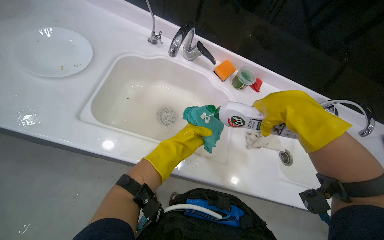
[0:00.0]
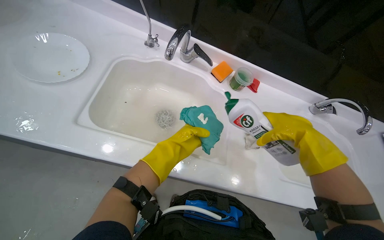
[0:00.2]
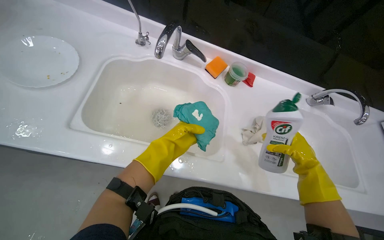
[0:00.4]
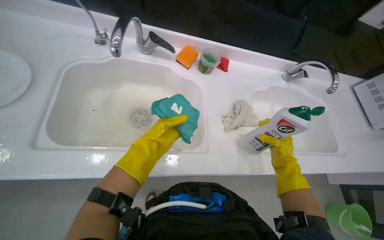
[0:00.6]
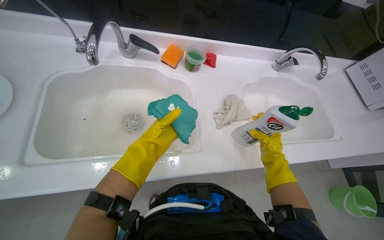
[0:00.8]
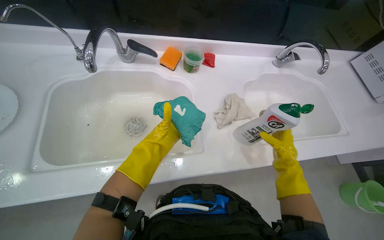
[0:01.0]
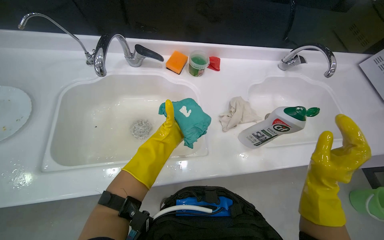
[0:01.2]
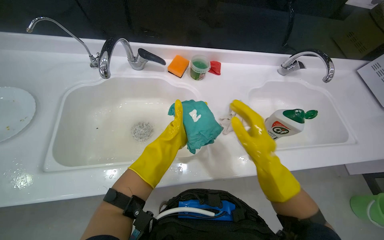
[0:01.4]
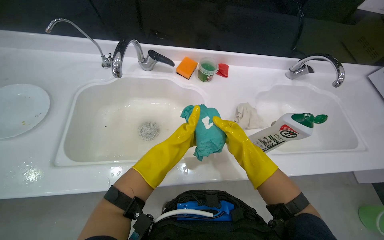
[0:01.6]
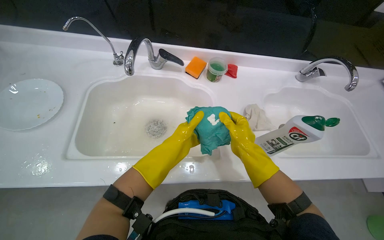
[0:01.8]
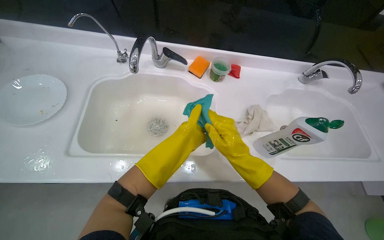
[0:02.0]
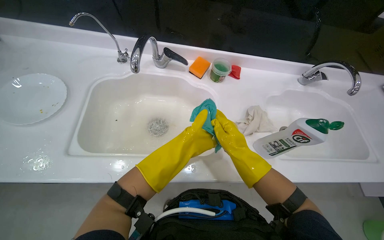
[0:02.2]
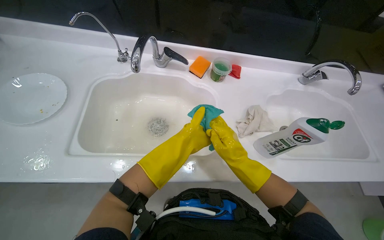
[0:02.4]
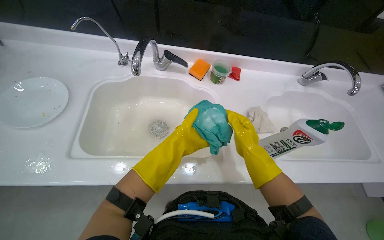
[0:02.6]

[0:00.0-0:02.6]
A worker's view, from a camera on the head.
Job: cleaning kitchen.
The whole recording: Cleaning kitchen sink. The worker scrubs the kitchen sink with a cloth and cleaning solution.
0:00.0 to 0:01.2: The left hand moves farther from the camera, some 10 cm, while the right hand goes roughly 25 cm down the picture, and moves roughly 25 cm farther from the camera and comes back.
0:01.2 to 0:02.6: The right hand shifts approximately 20 cm farther from the camera and to the left; the left hand goes roughly 15 cm nearer to the camera.

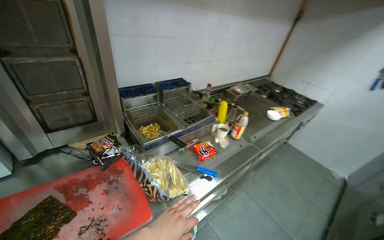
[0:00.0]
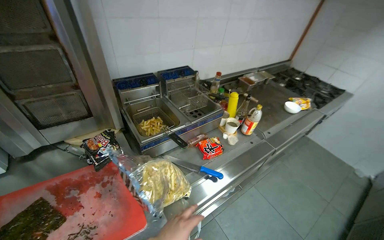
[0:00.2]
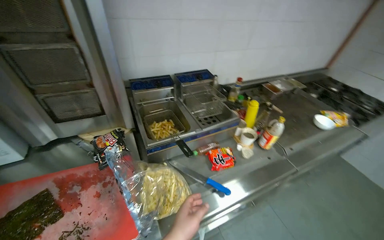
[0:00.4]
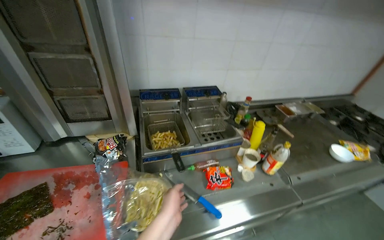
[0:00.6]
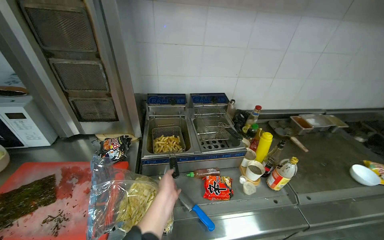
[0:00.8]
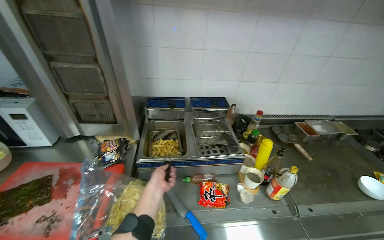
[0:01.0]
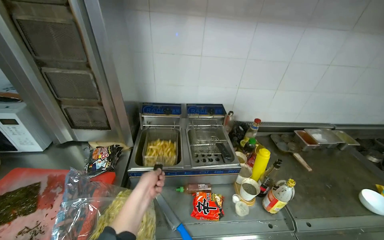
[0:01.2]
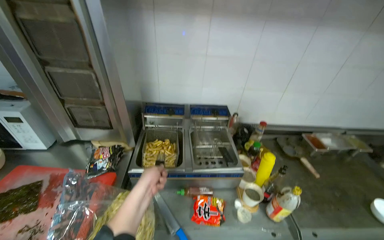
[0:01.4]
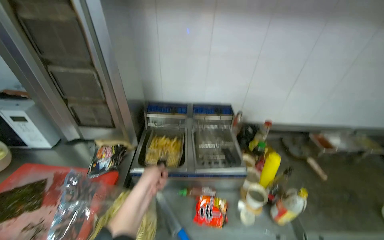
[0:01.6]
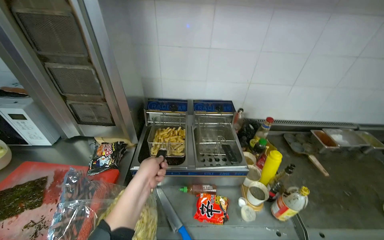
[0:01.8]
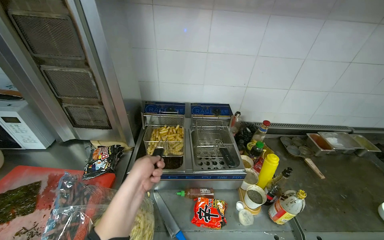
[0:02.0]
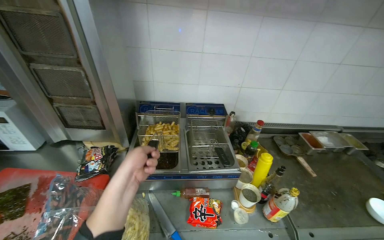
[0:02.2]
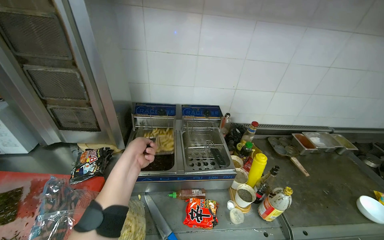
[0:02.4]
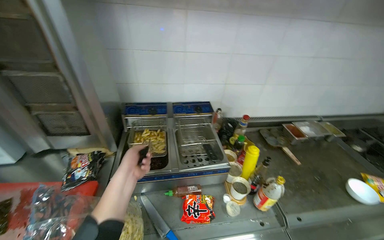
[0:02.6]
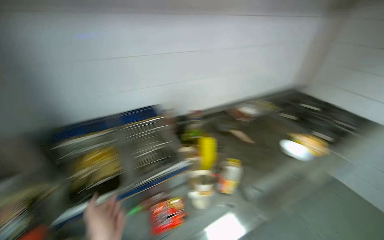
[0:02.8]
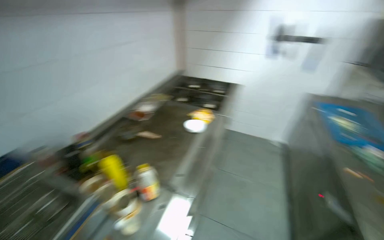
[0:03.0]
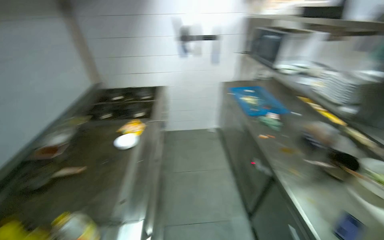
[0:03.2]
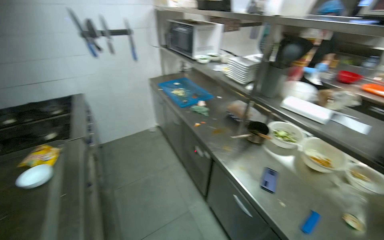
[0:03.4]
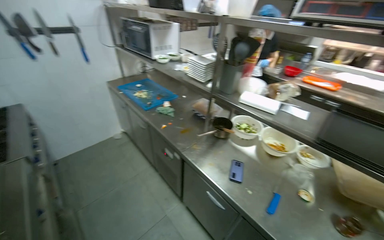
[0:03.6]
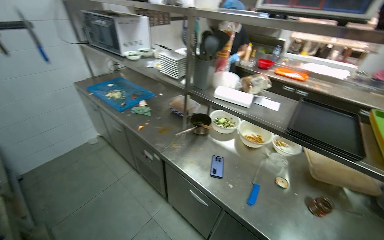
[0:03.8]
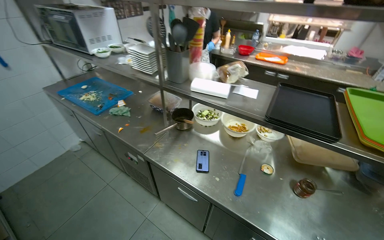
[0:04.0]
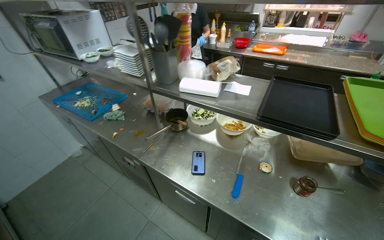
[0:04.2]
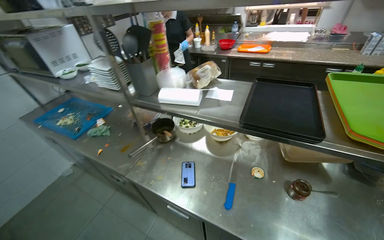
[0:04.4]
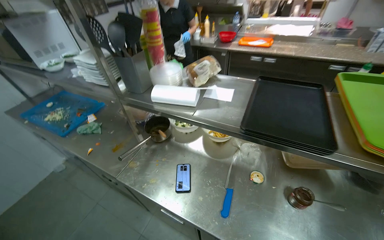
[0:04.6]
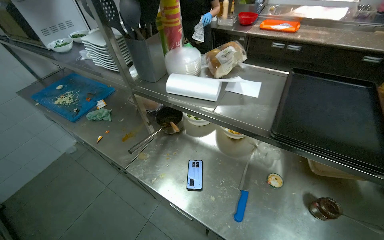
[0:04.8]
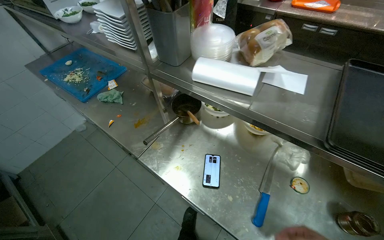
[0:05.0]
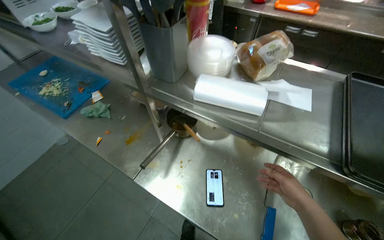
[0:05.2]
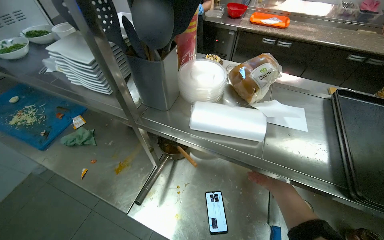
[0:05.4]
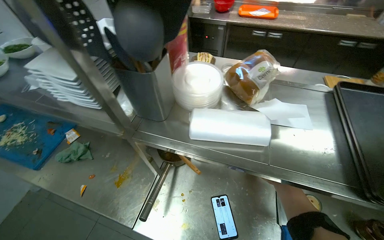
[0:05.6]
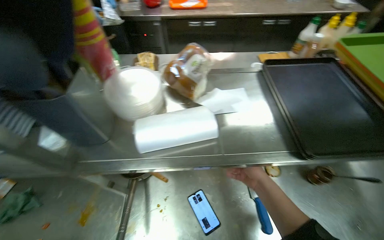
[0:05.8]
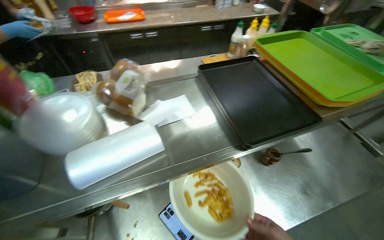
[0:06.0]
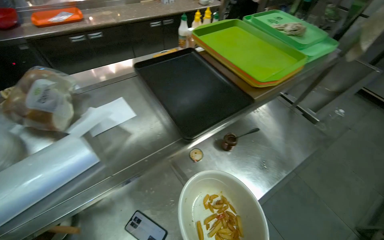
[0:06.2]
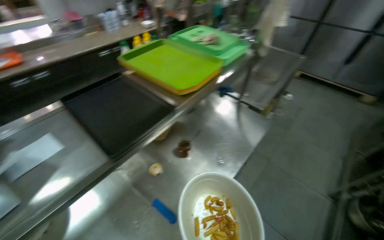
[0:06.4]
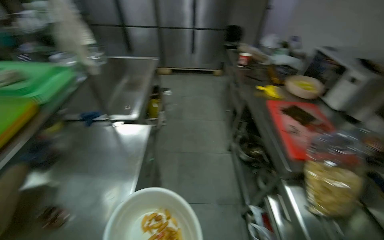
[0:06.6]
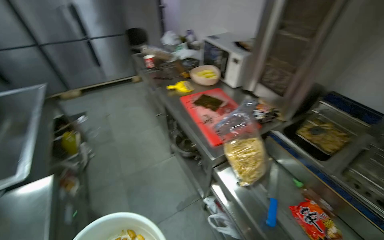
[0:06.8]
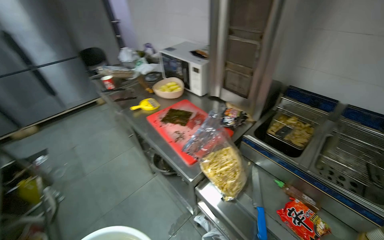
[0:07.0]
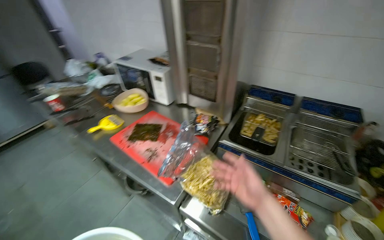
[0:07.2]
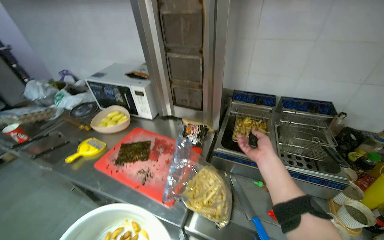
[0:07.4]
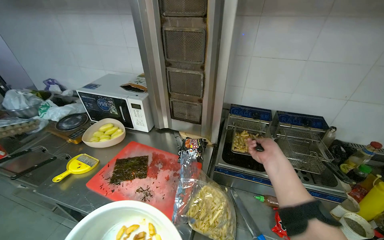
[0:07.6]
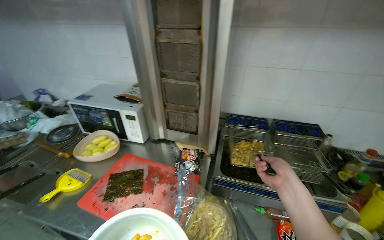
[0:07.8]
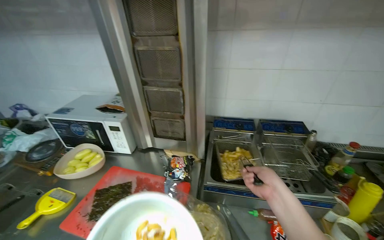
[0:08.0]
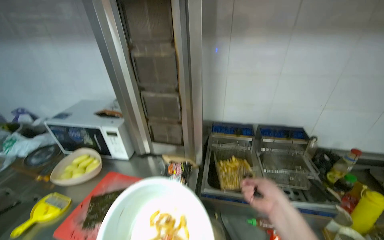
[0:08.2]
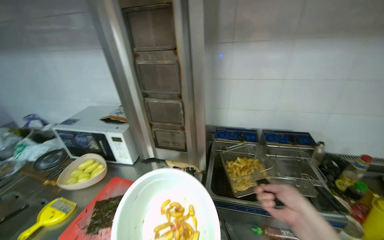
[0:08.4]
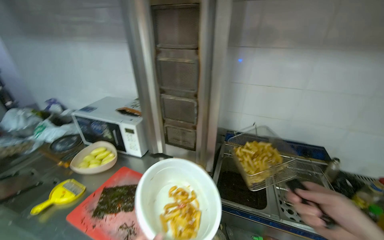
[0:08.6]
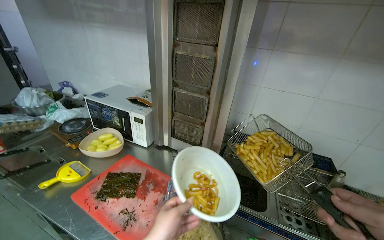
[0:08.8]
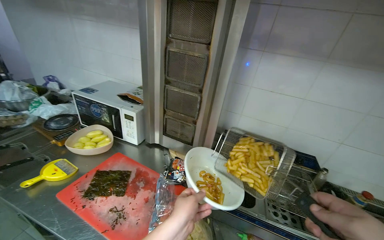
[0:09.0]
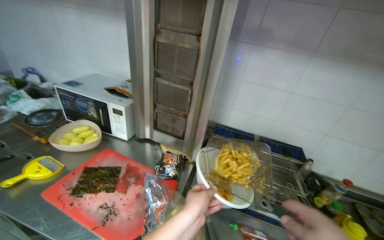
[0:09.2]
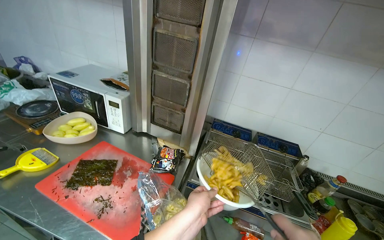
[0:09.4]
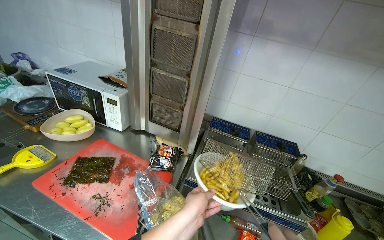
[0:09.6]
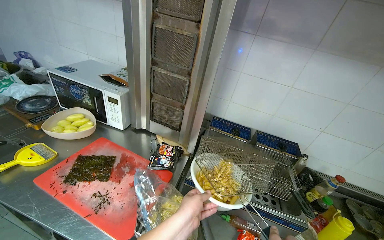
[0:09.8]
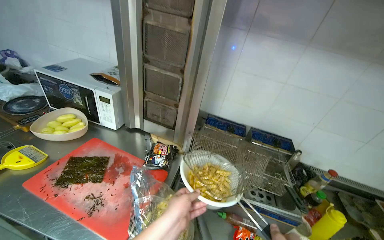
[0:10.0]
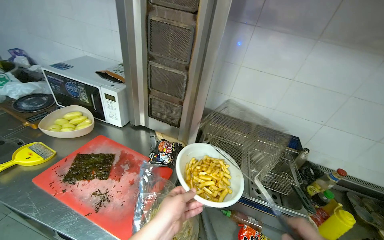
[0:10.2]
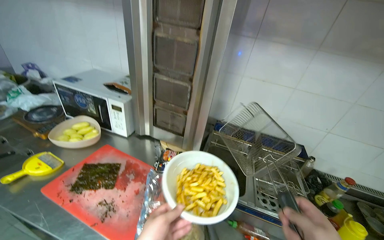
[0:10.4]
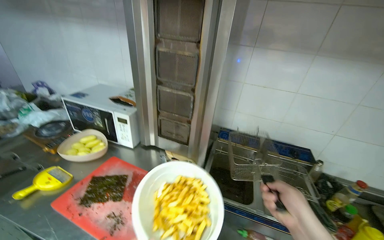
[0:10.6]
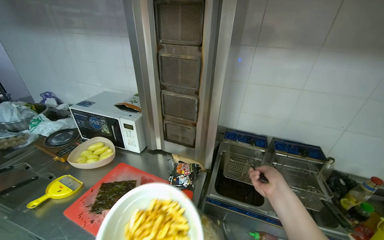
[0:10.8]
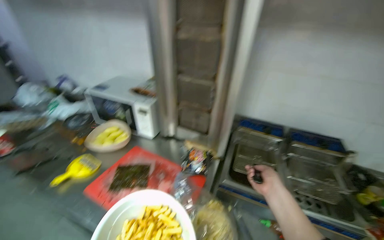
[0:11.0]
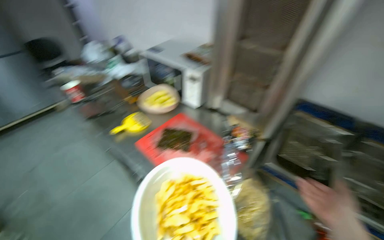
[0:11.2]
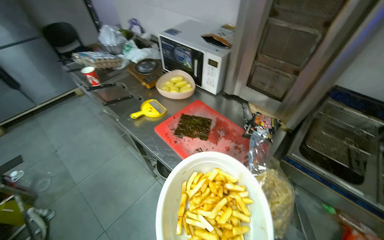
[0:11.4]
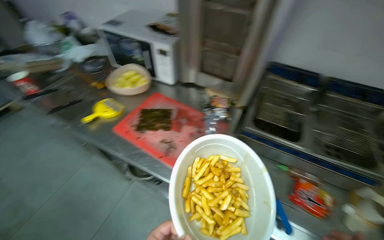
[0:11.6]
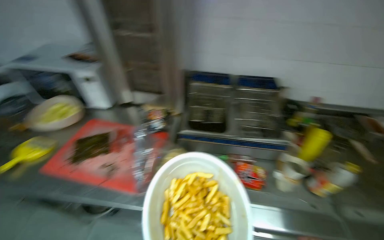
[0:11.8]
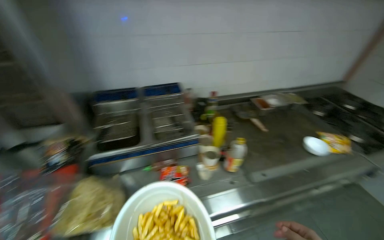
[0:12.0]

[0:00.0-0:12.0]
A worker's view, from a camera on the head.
Job: cooking food.
The whole recording: Preparing french fries. The worker removes french fries from the deep fryer and seasons them in a bowl.
0:00.0 to 0:01.6: The camera travels approximately 50 cm. The head rotates about 40 degrees to the left.
0:01.6 to 0:03.0: The head rotates roughly 65 degrees to the right.
0:03.0 to 0:04.4: The head travels some 50 cm. The wearer looks some 85 degrees further to the right.
0:04.4 to 0:06.0: The head turns to the right by roughly 45 degrees.
0:06.0 to 0:07.6: The camera is carried about 90 cm. The wearer looks roughly 145 degrees further to the right. The view tips upward by about 15 degrees.
0:10.4 to 0:12.0: The head rotates approximately 40 degrees to the right.

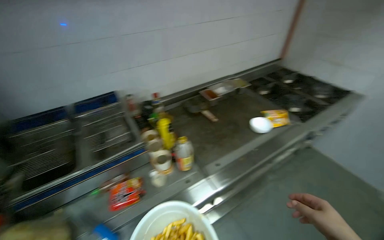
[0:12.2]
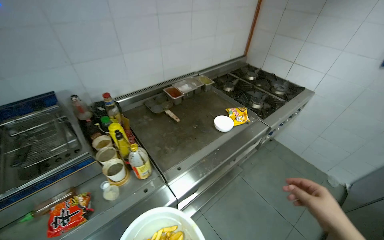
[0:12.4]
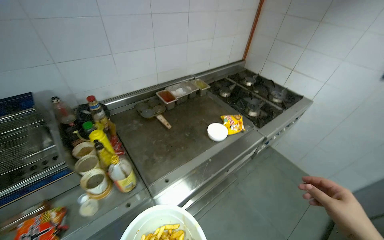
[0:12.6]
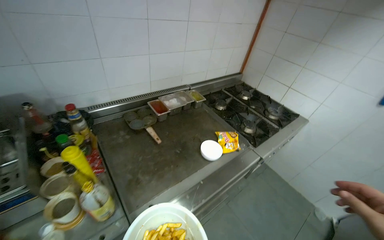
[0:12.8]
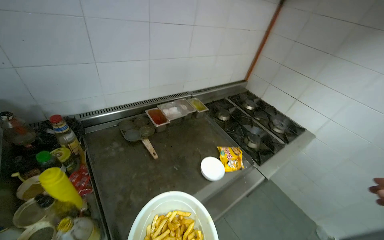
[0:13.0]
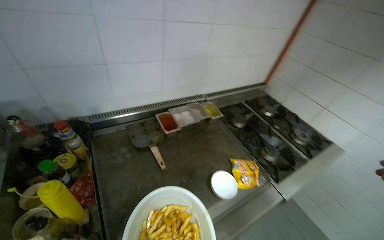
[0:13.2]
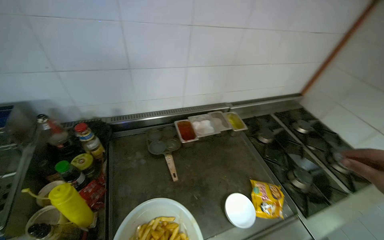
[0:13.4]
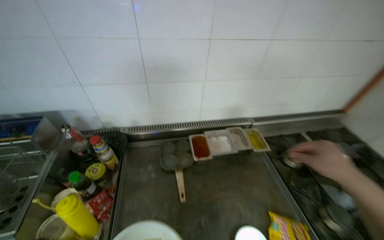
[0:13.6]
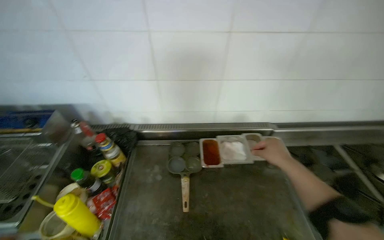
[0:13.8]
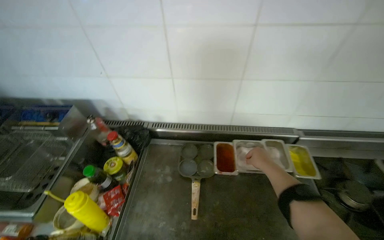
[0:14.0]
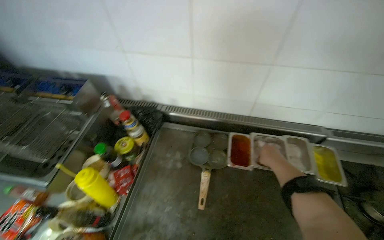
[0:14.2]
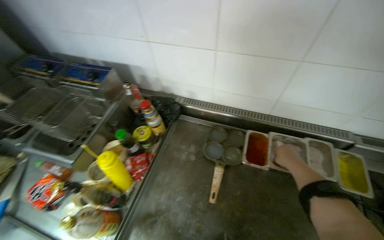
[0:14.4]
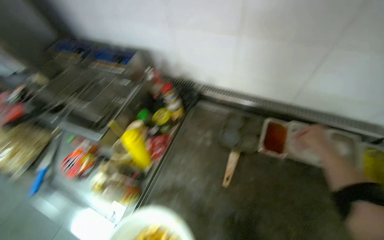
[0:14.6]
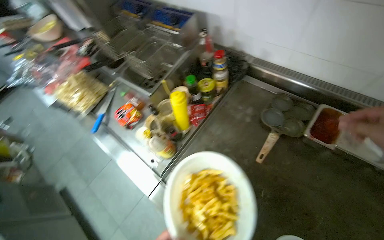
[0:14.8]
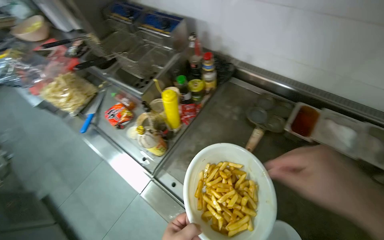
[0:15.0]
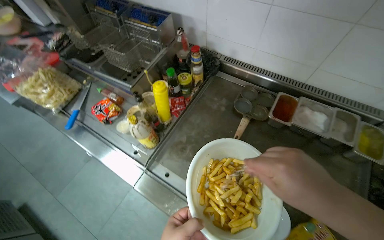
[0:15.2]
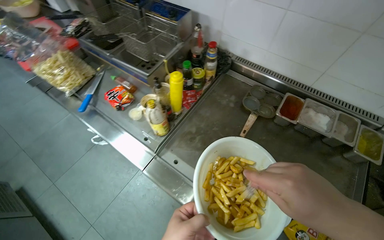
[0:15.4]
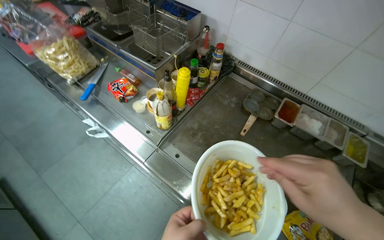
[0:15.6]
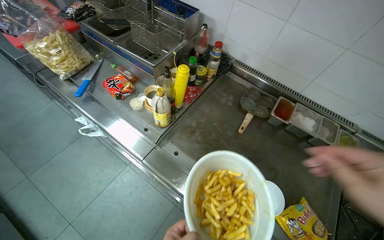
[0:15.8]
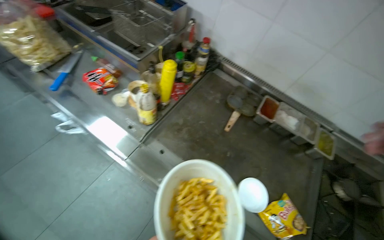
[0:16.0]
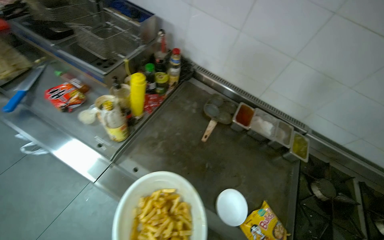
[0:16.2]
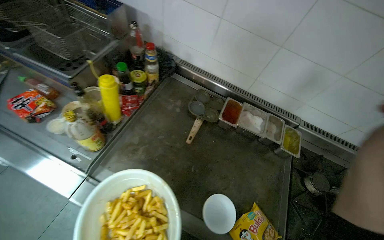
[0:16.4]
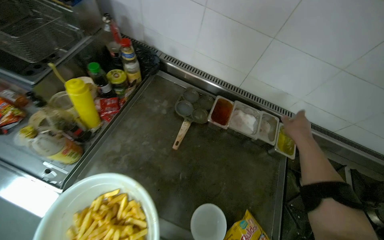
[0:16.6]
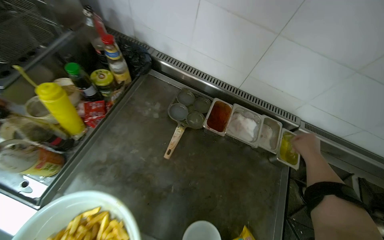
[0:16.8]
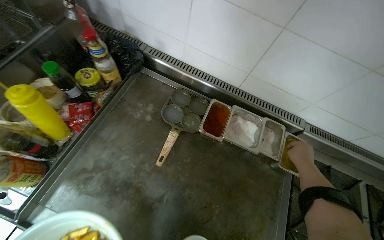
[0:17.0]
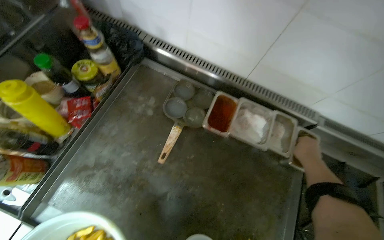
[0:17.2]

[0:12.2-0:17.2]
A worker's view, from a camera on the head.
Job: cooking food.
The whole recording: Preparing french fries. The worker removes french fries from the deep fryer and seasons them in a bowl.
0:12.2 to 0:13.8: The camera travels roughly 80 cm. The wearer looks about 30 degrees further to the left.
0:13.8 to 0:15.6: The wearer looks about 40 degrees further to the left. The view tilts some 15 degrees downward.
0:15.6 to 0:17.2: The camera is carried about 50 cm. The view tilts roughly 15 degrees downward.
